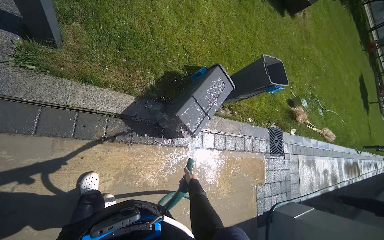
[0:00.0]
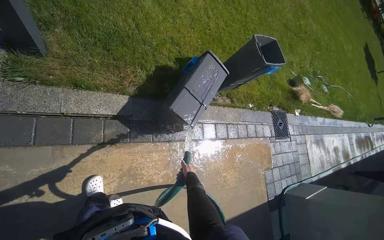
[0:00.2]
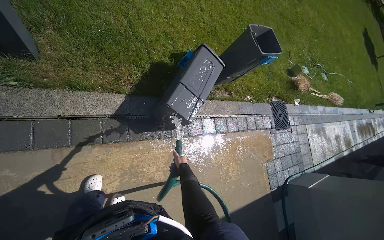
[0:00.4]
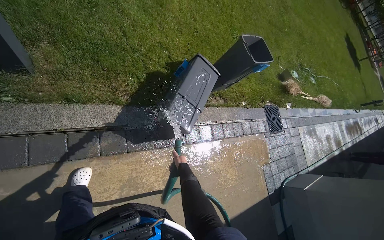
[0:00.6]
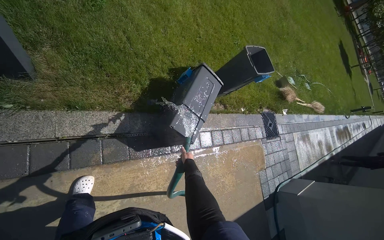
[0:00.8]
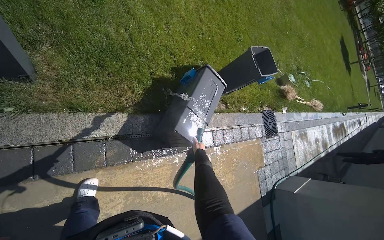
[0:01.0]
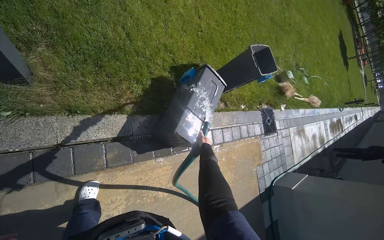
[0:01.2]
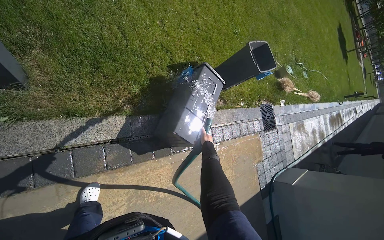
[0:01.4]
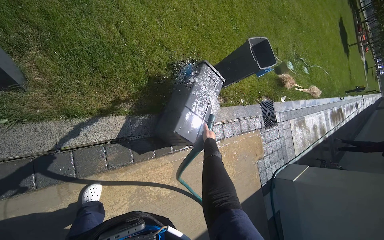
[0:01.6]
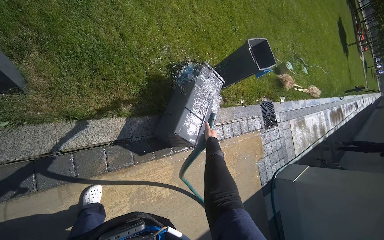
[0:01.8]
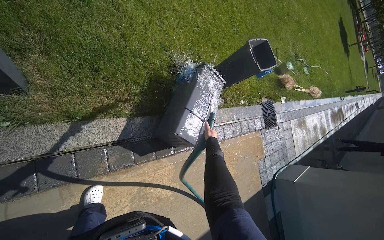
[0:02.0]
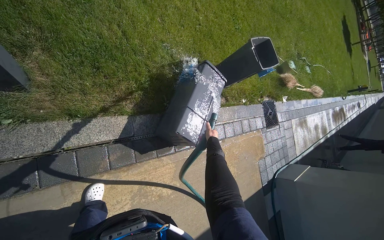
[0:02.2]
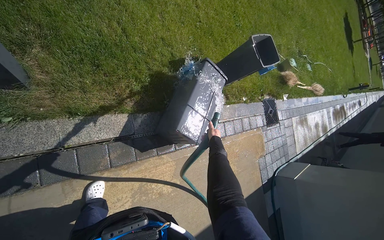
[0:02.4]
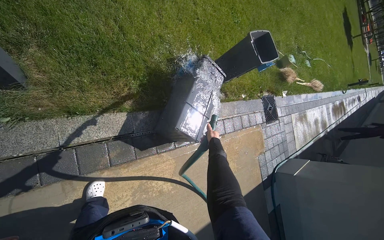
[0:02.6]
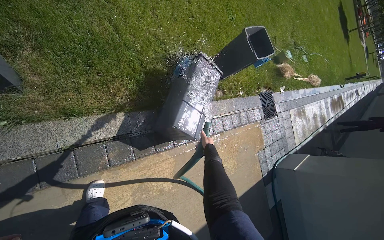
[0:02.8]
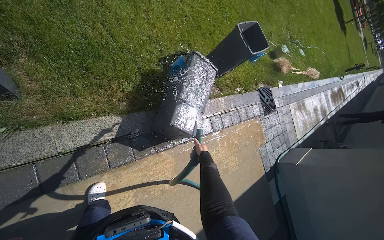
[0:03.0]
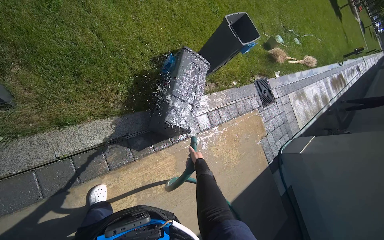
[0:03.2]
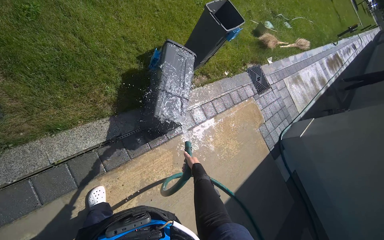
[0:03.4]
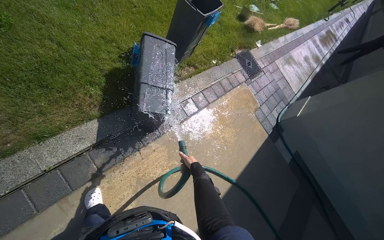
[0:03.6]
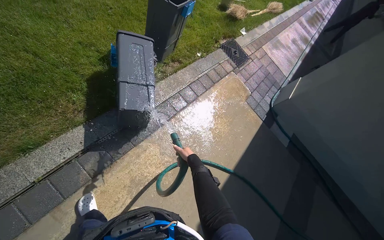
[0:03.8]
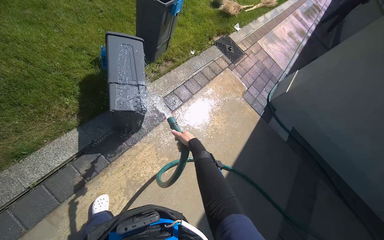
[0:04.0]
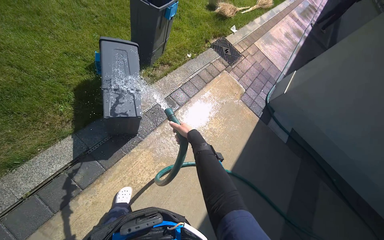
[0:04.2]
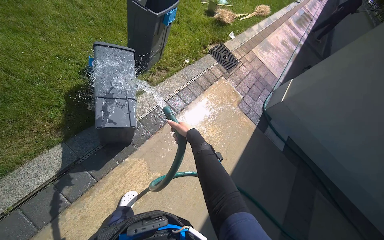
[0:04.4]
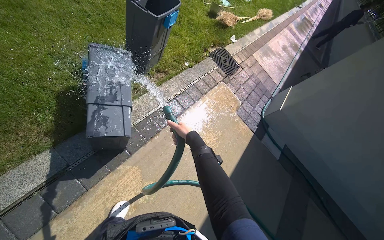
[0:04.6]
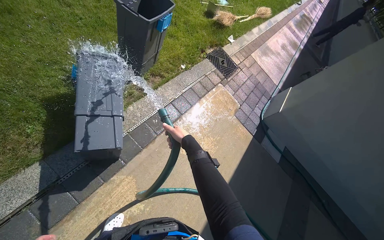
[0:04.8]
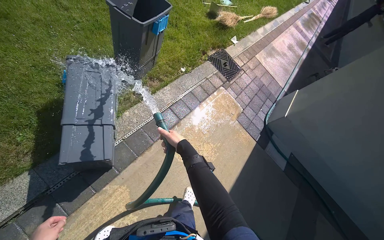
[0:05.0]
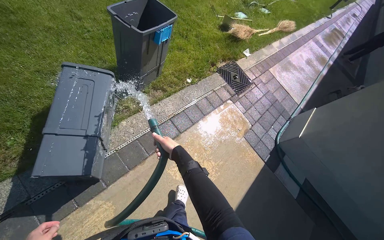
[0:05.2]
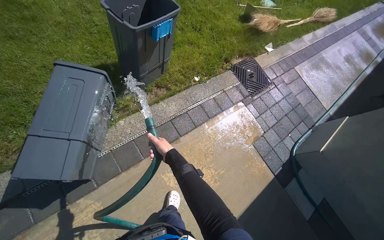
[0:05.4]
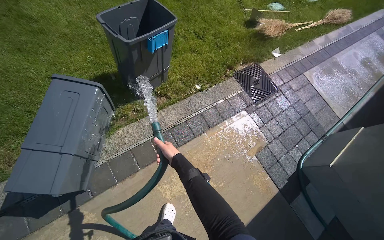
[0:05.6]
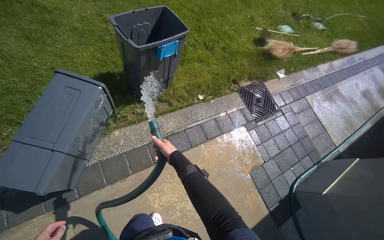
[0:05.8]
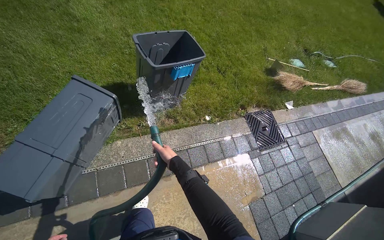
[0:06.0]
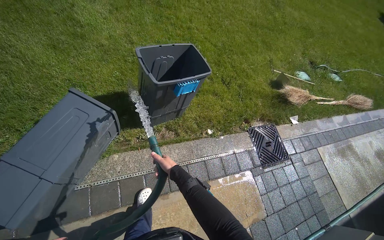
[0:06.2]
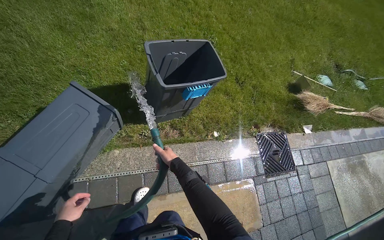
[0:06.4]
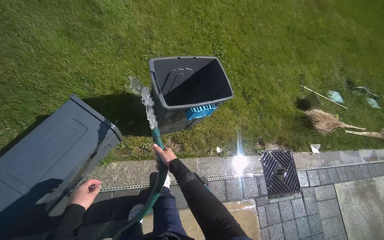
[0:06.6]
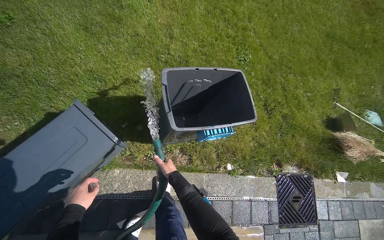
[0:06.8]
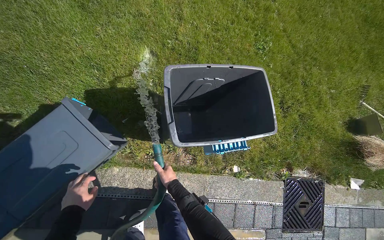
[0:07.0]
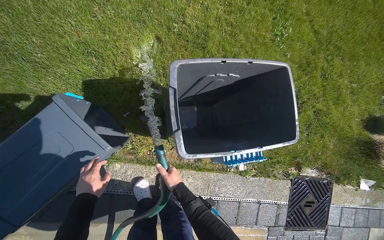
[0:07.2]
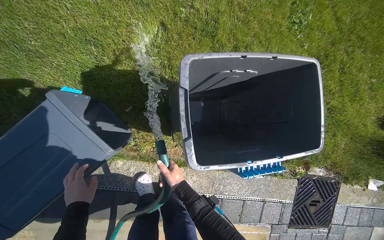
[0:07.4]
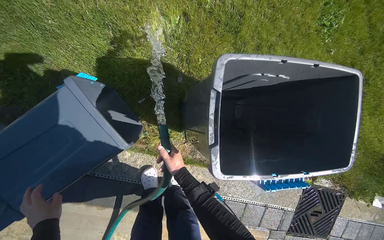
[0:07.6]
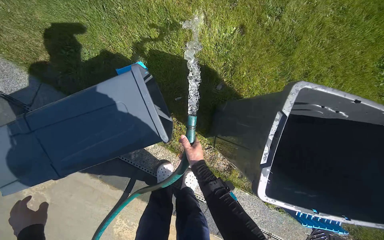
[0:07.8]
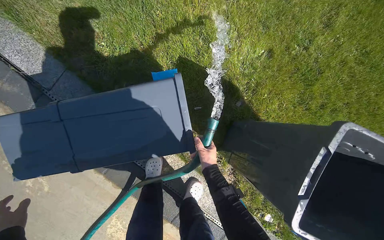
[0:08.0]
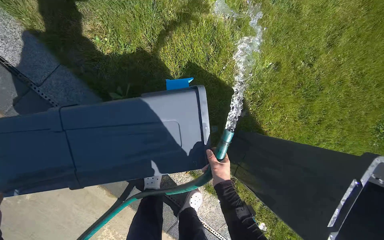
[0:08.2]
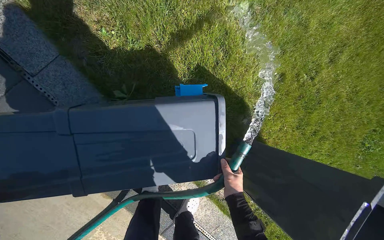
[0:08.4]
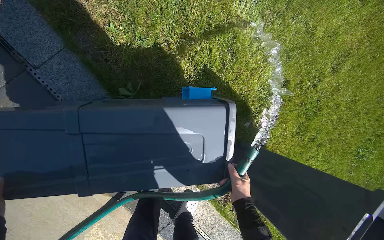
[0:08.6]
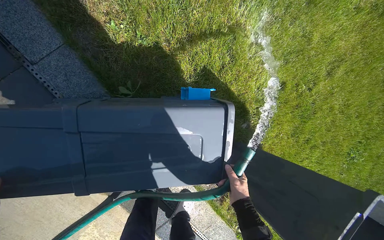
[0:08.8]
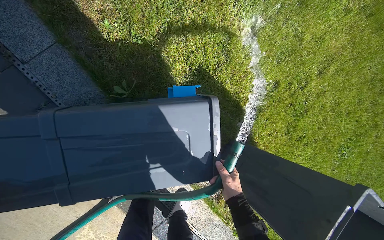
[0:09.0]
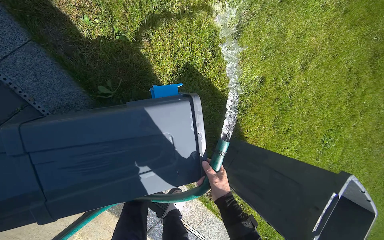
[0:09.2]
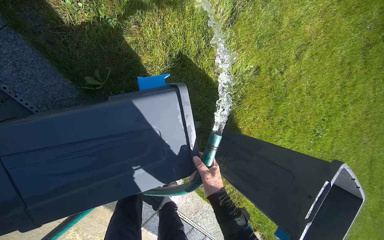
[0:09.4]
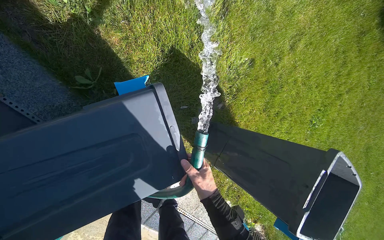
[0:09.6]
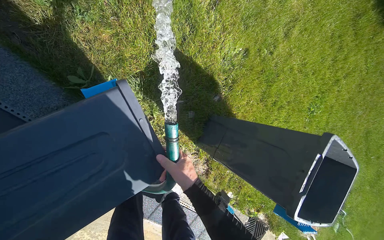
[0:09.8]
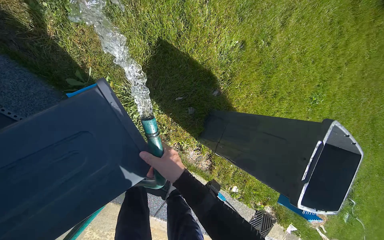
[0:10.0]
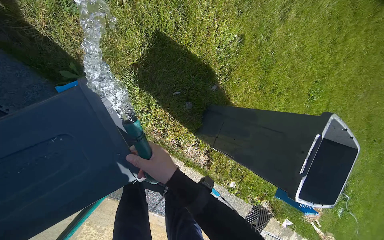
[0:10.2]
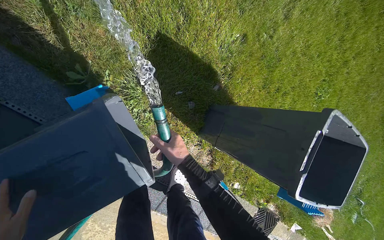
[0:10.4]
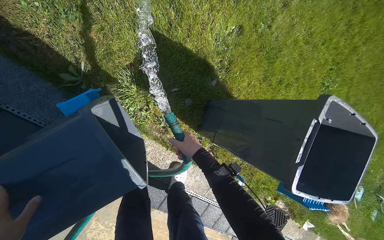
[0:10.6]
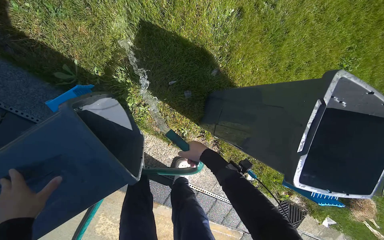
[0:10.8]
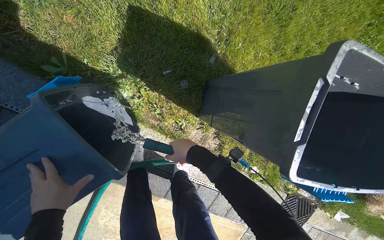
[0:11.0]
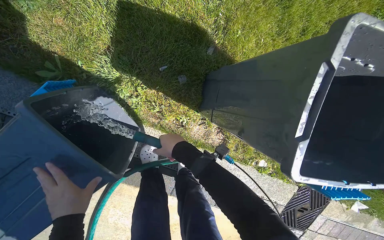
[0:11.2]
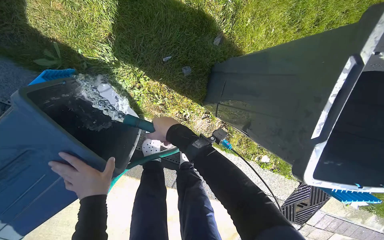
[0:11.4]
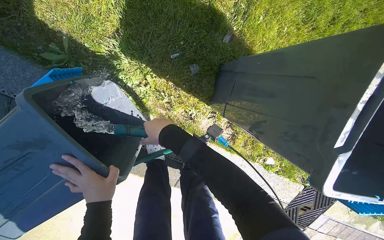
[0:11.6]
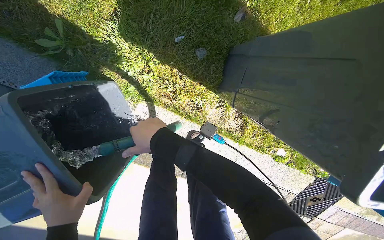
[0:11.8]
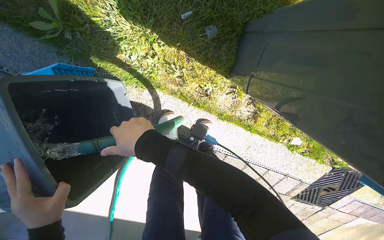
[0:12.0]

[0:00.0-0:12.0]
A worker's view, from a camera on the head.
Job: managing trash.
The whole recording: Spraying water to clean bins and surrounding area. The worker sprays water with a hose to clean the bins and the adjacent ground and drain.
0:00.0 to 0:01.6: The right hand travels up the picture by roughly 30 cm.
0:01.6 to 0:03.0: The right hand is displaced down the picture by roughly 10 cm.
0:03.0 to 0:04.4: The camera is carried to the right, roughly 50 cm. The scene rotates counterclockwise by about 30 degrees.
0:04.4 to 0:06.0: The wearer moves about 80 cm. The wearer's head swings about 30 degrees to the left.
0:06.0 to 0:07.6: The camera is carried about 90 cm. The wearer's head swings some 35 degrees to the left. The view tips downward by some 20 degrees.
0:07.6 to 0:09.0: The head travels about 50 cm. The scene turns approximately 35 degrees clockwise in the picture.
0:09.0 to 0:10.4: The right hand goes some 15 cm to the left and nearer to the camera.
0:10.4 to 0:12.0: The camera is aimed approximately 20 degrees further to the left. The view tilts roughly 20 degrees downward.

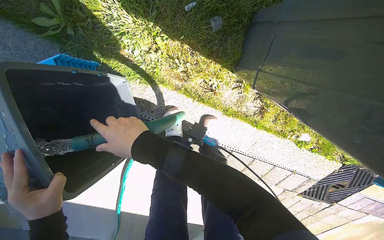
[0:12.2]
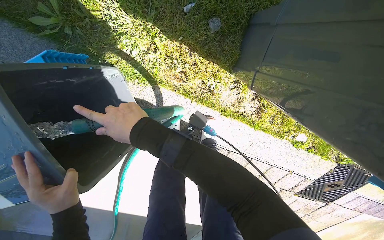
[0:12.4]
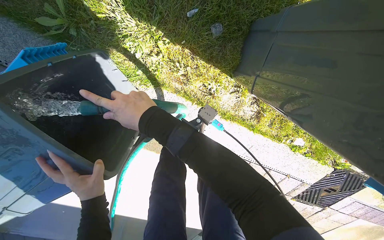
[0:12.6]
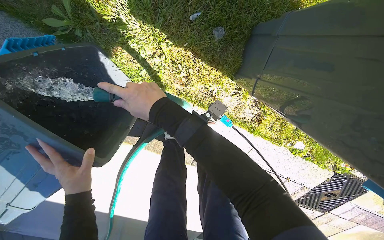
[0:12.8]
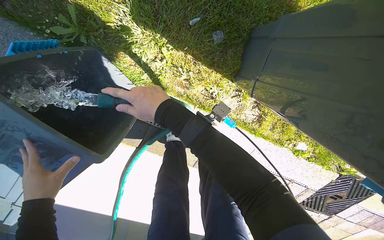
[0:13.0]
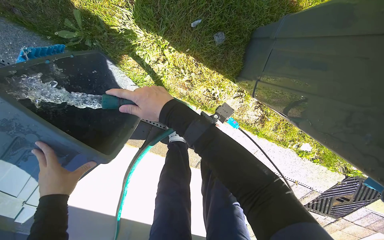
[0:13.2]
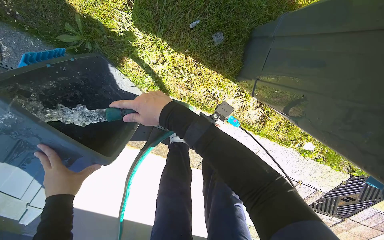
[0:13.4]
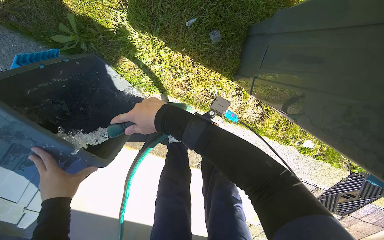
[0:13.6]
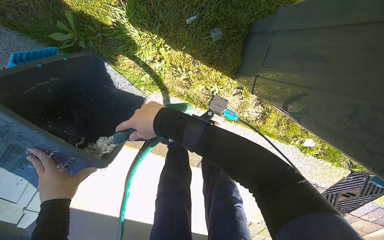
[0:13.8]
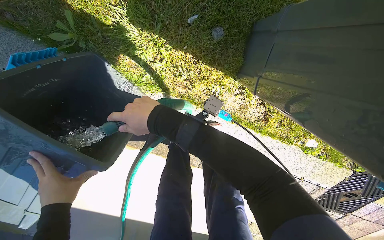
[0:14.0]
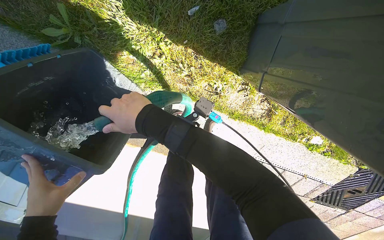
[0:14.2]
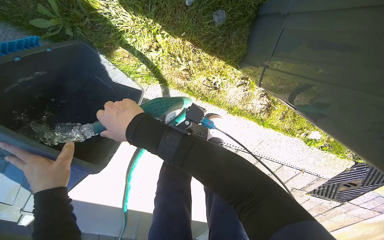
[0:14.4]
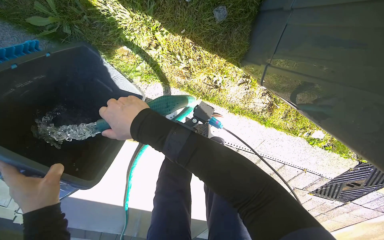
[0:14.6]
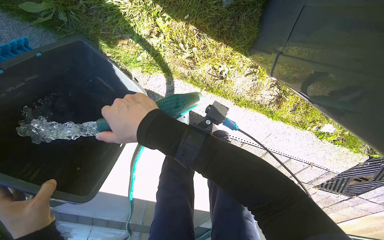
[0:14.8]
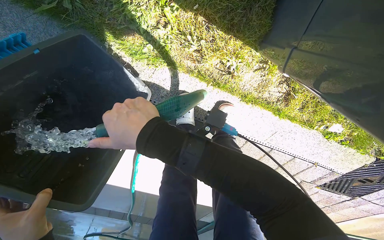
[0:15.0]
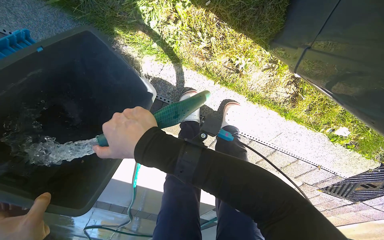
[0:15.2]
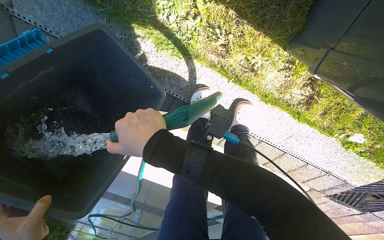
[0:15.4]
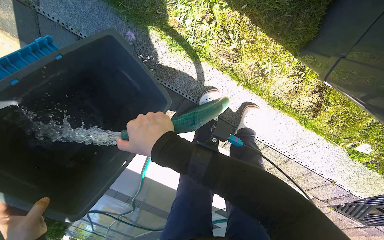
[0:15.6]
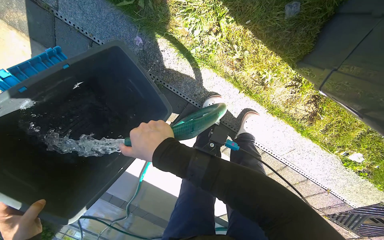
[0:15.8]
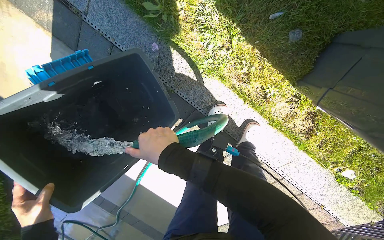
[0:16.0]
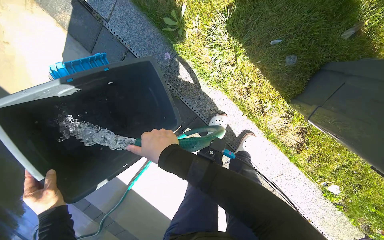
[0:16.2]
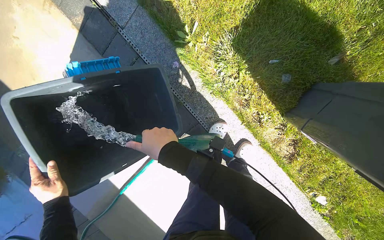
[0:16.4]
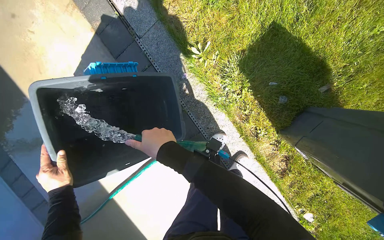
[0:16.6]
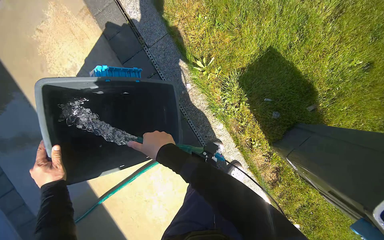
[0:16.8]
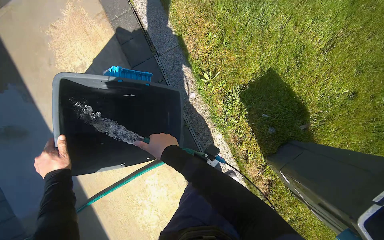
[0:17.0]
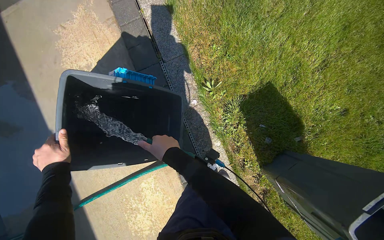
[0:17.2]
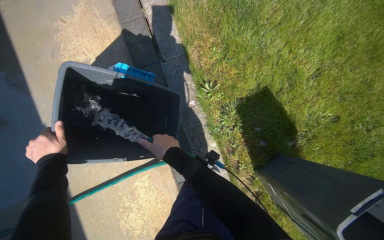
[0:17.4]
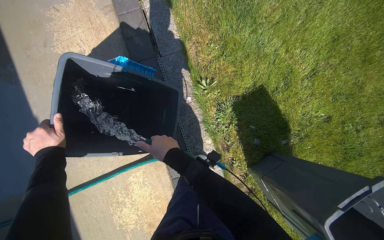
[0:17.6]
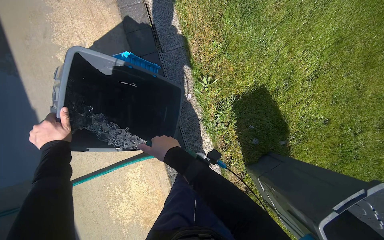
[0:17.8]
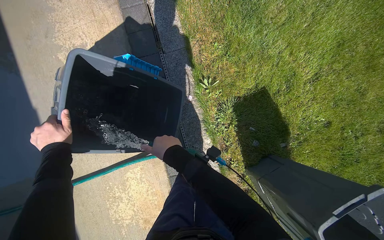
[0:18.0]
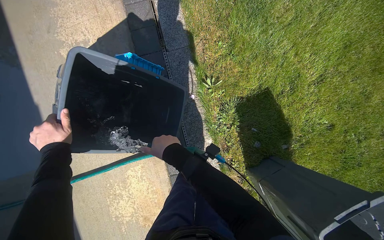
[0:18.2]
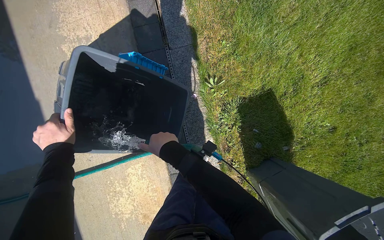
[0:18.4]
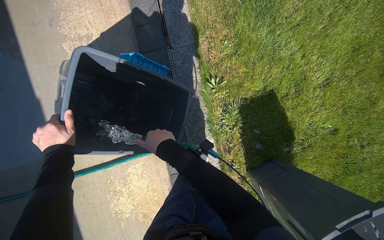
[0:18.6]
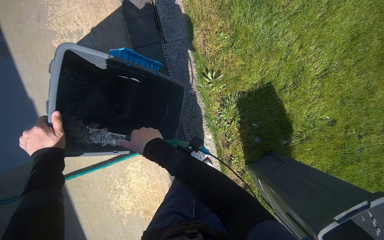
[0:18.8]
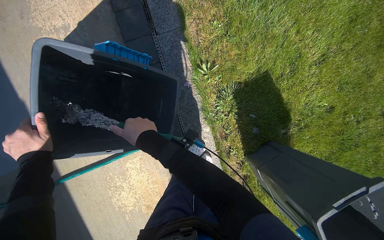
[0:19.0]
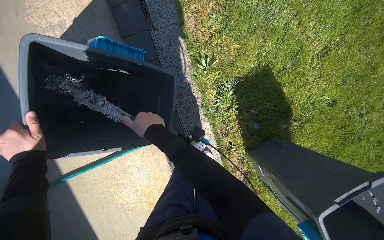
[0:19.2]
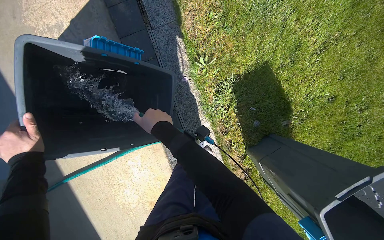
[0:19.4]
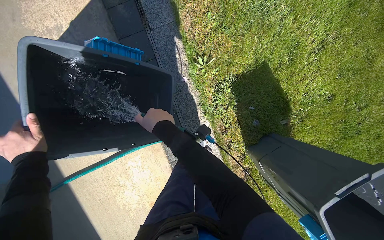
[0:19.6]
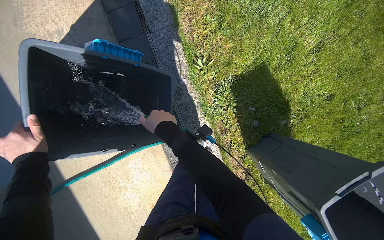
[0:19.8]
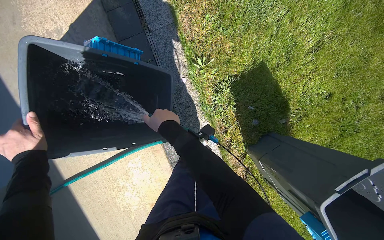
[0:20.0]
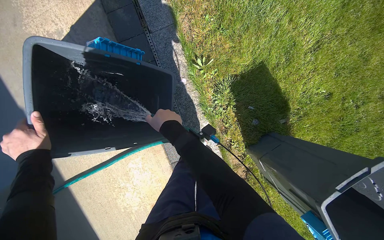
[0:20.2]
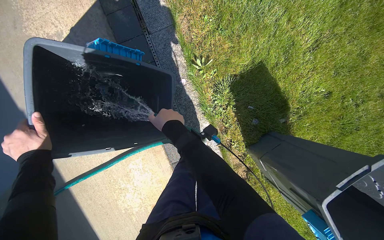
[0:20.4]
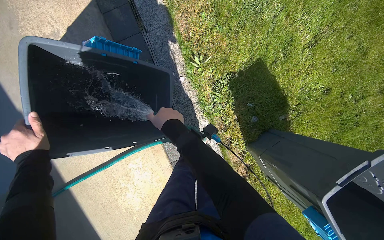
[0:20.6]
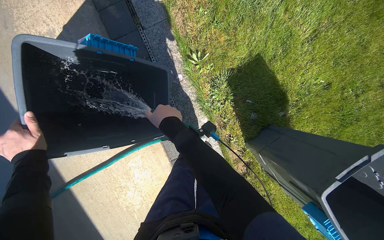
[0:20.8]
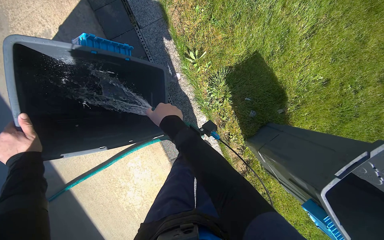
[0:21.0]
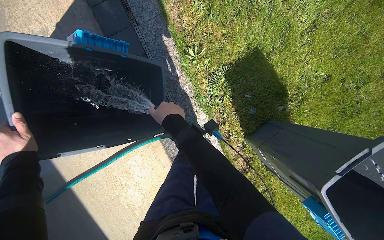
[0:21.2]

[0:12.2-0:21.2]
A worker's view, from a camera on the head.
Job: managing trash.
The whole recording: Spraying water to clean bins and surrounding area. The worker sprays water with a hose to clean the bins and the adjacent ground and drain.
0:15.2 to 0:16.6: The head travels roughly 50 cm. The camera pitches upward, by approximately 20 degrees. Everything in view rotates some 30 degrees clockwise.
0:19.8 to 0:21.2: The hands are busy where they are.
